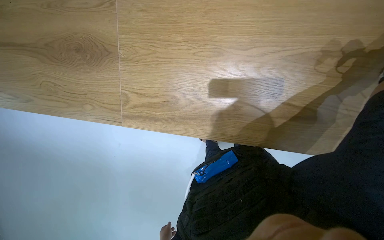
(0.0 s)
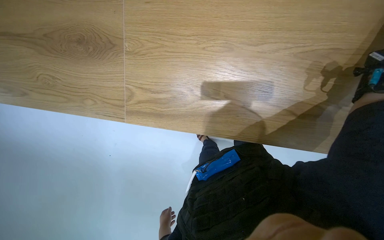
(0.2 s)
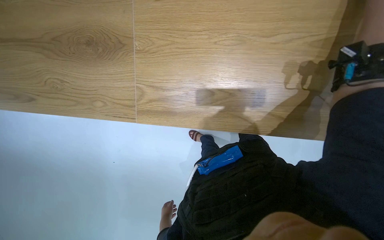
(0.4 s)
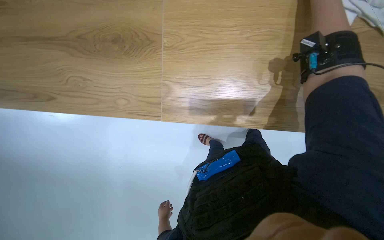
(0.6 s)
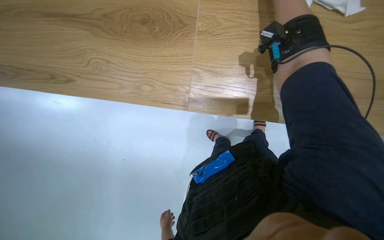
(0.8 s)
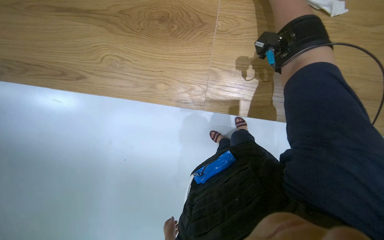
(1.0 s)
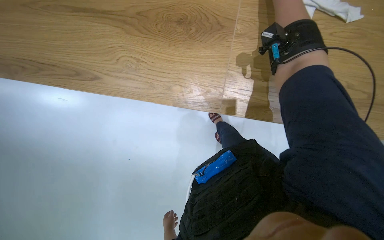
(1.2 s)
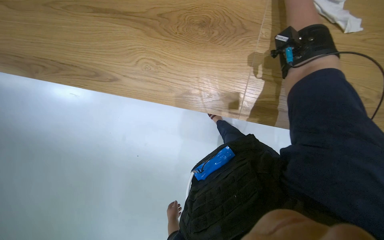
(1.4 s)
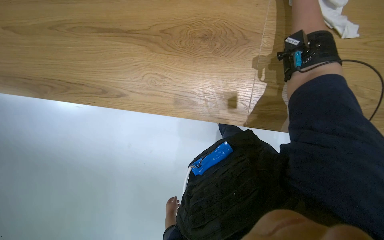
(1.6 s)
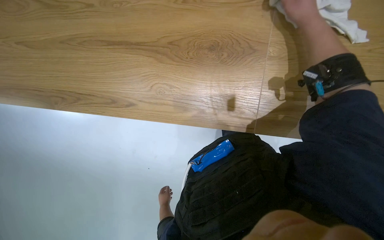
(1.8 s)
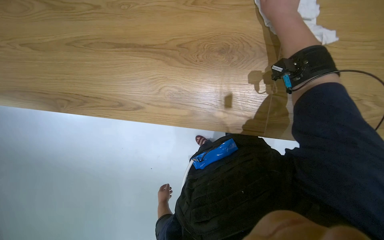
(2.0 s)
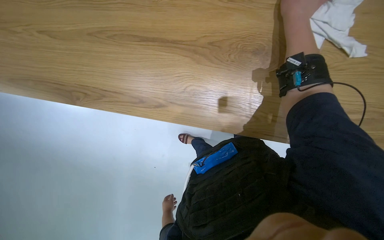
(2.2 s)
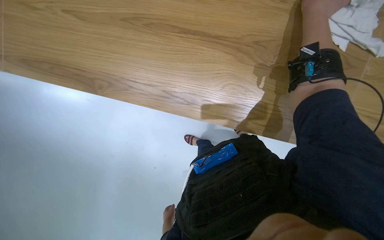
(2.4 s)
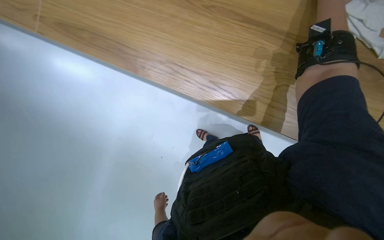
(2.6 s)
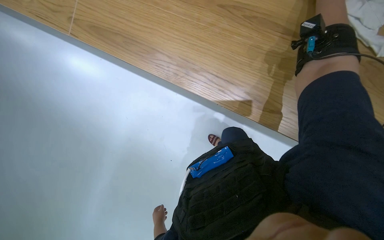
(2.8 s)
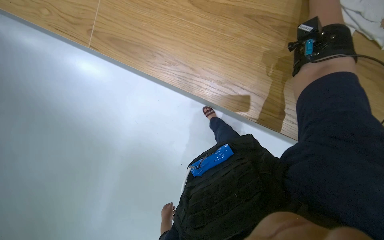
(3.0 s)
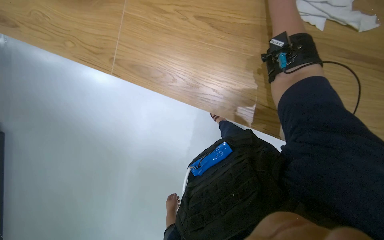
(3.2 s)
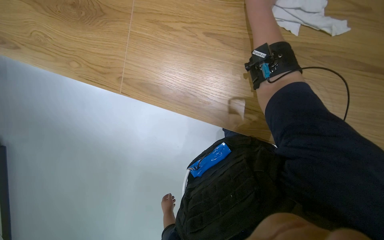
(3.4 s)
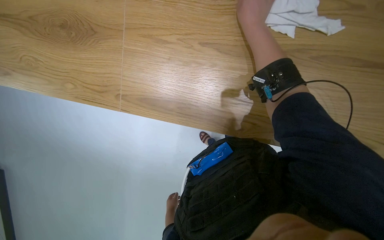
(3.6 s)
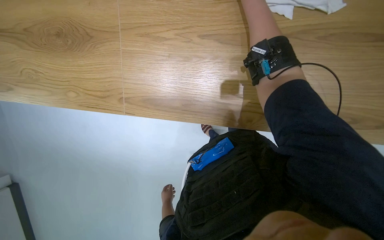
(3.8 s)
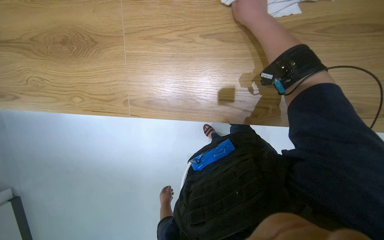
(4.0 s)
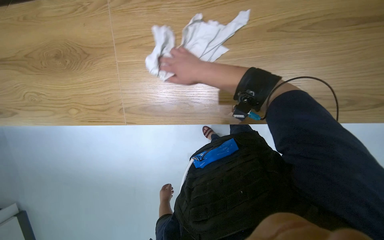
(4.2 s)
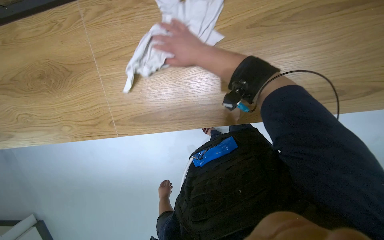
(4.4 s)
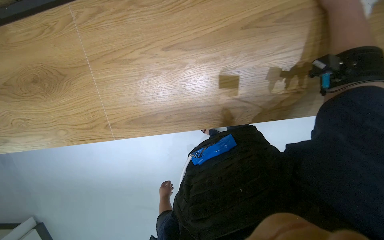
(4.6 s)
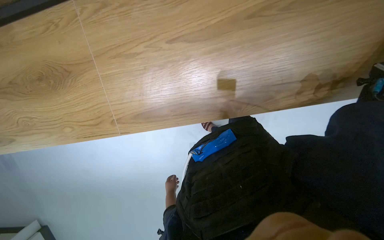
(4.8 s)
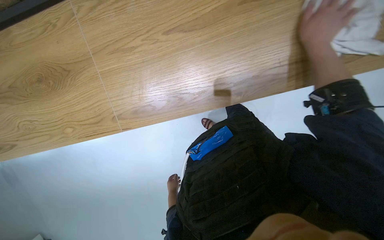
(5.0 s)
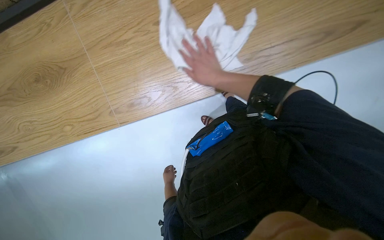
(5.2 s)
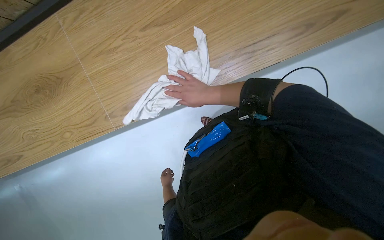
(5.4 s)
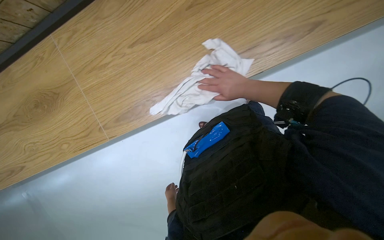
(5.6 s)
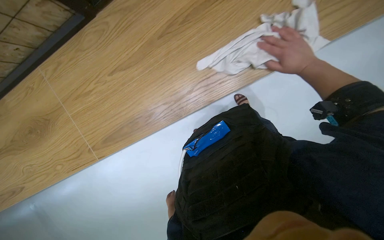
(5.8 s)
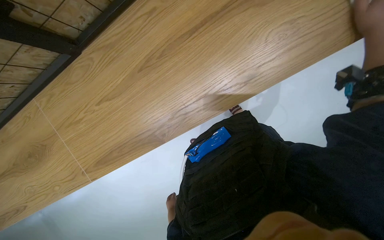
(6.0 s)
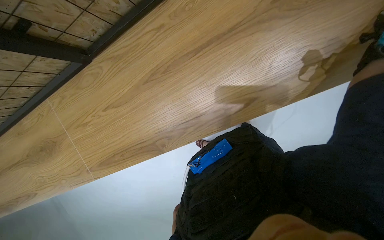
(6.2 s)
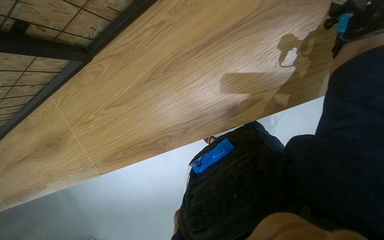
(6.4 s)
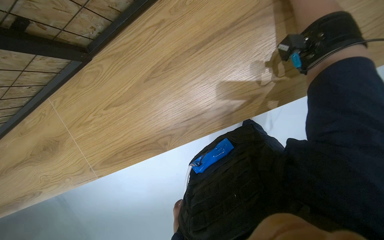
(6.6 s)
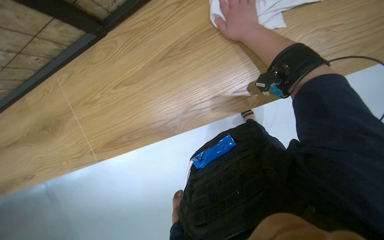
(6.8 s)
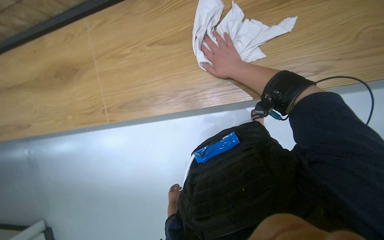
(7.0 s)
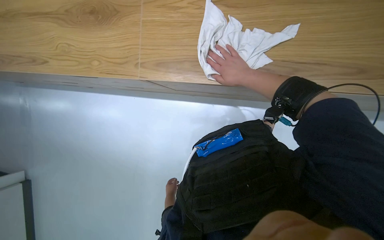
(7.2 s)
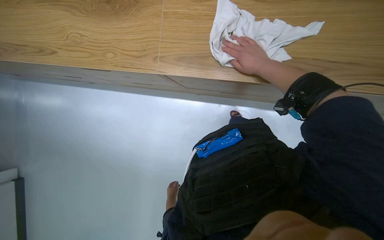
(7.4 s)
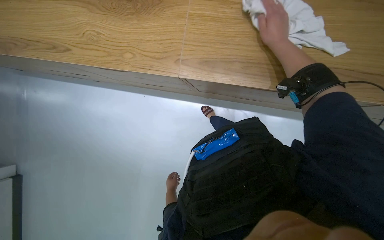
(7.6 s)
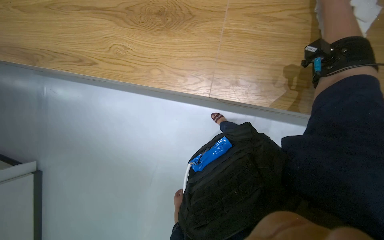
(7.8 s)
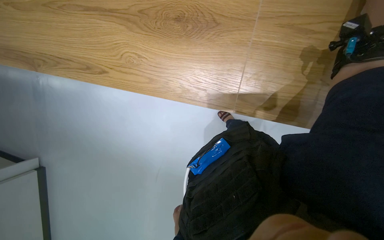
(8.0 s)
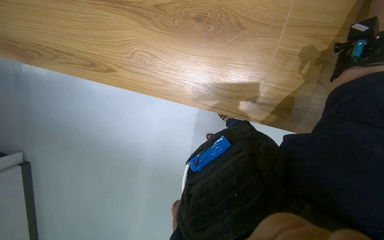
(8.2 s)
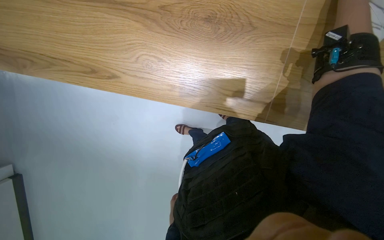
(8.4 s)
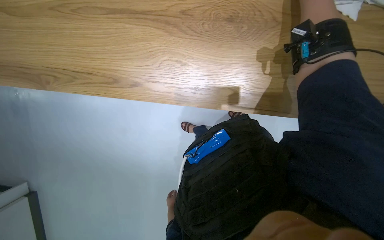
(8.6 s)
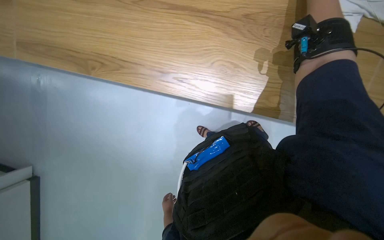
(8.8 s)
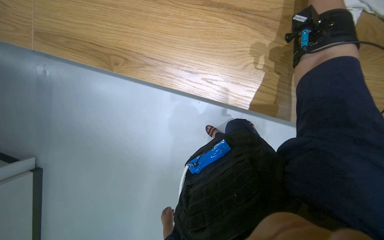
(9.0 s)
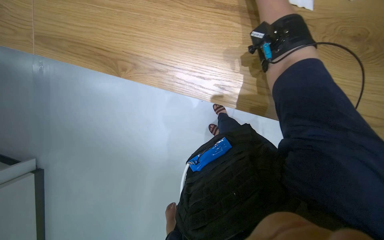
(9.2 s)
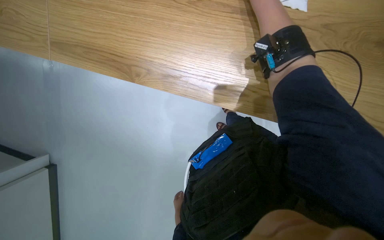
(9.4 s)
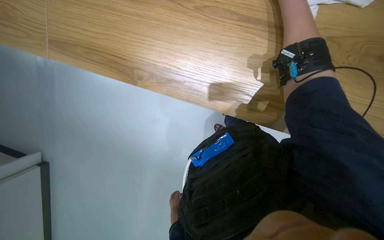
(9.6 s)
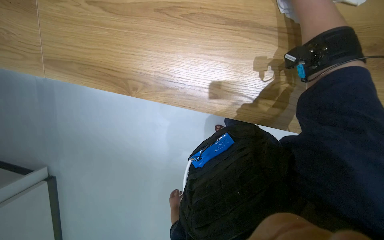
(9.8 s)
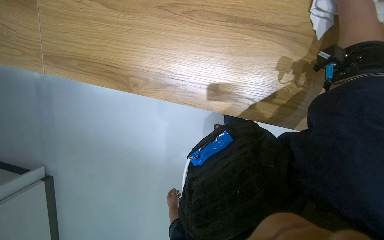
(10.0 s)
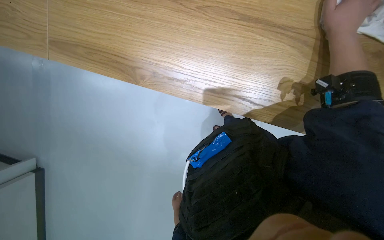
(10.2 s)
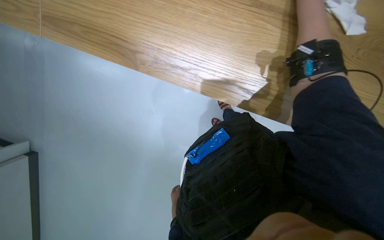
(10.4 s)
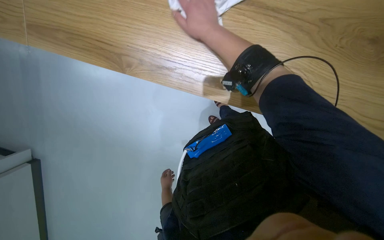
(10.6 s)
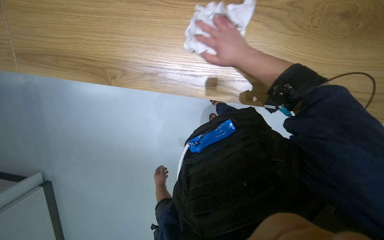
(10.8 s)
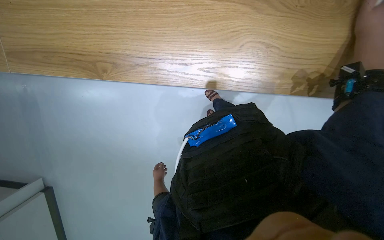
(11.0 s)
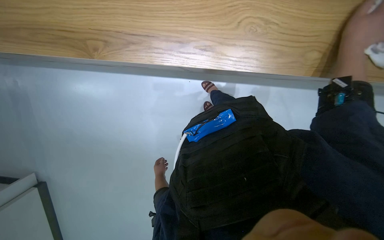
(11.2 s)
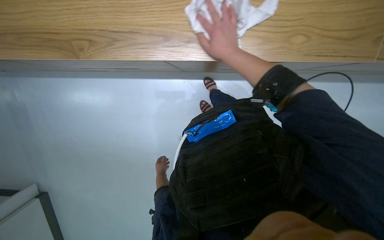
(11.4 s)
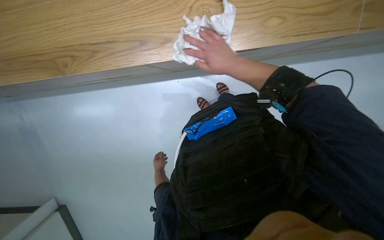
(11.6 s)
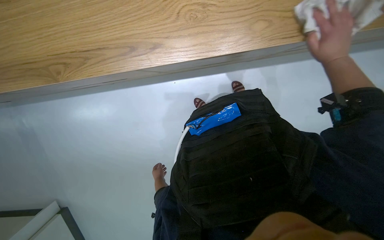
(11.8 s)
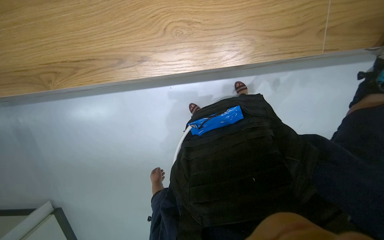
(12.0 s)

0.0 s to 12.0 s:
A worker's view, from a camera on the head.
Job: wiping surfaces.
The whole recording: Wiping wooden table. The worker wipes a wooden table surface with a white cloth.
0.0 to 1.6 s: The head travels to the left, about 50 cm.
3.0 to 4.4 s: Everything in view rotates approximately 30 degrees counterclockwise. The left hand is displaced up the picture and farther from the camera by approximately 25 cm.
4.4 to 6.0 s: The left hand heads nearer to the camera, covering approximately 15 cm.
7.6 to 9.0 s: The camera is carried to the left, approximately 60 cm.
9.0 to 10.4 s: The left hand goes approximately 10 cm up the picture.
10.4 to 12.0 s: The scene turns approximately 25 degrees counterclockwise in the picture.

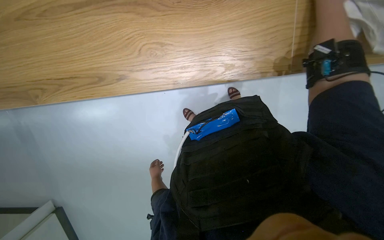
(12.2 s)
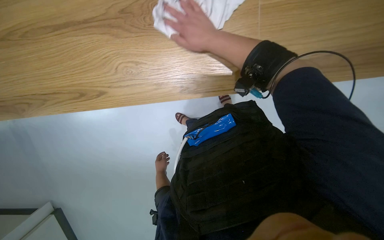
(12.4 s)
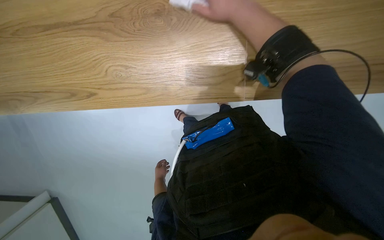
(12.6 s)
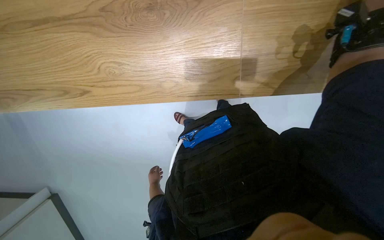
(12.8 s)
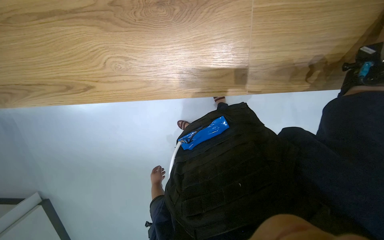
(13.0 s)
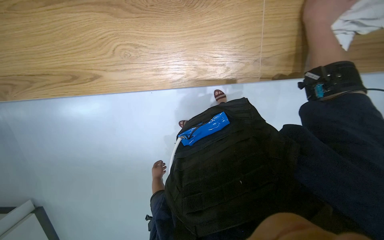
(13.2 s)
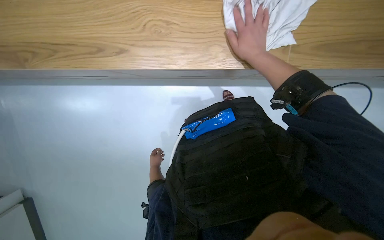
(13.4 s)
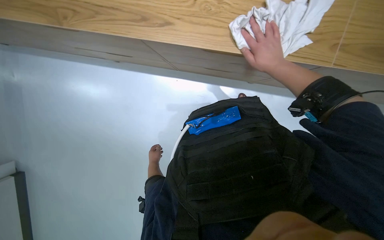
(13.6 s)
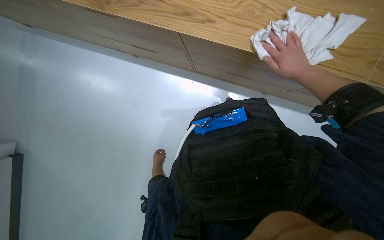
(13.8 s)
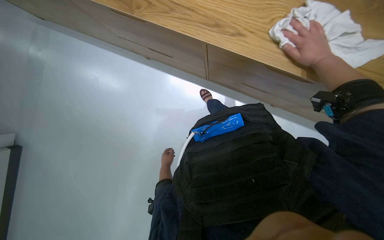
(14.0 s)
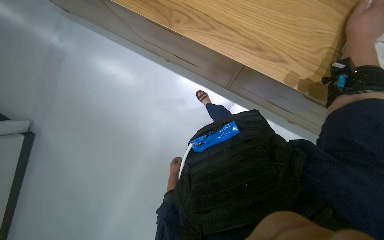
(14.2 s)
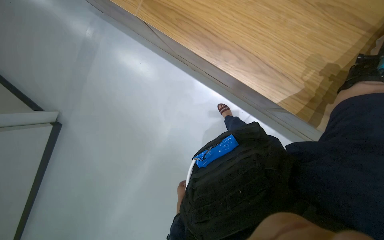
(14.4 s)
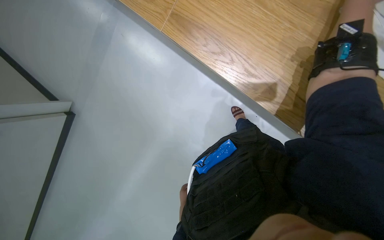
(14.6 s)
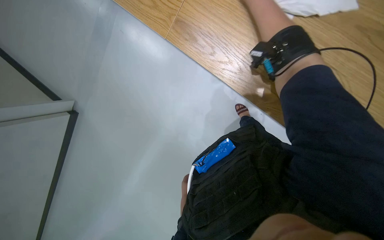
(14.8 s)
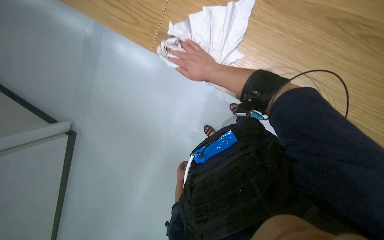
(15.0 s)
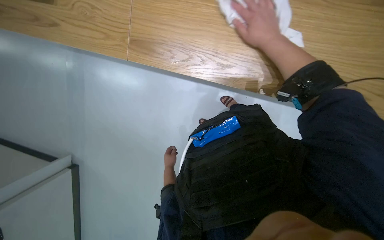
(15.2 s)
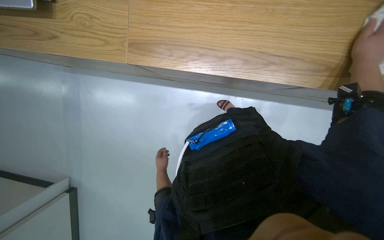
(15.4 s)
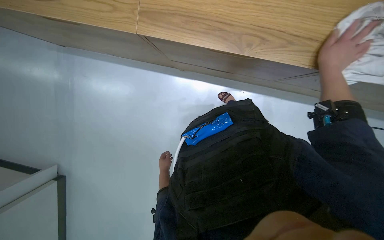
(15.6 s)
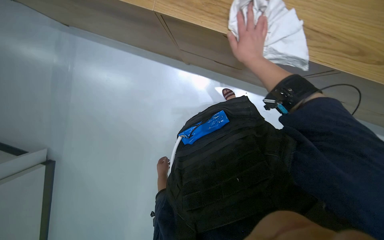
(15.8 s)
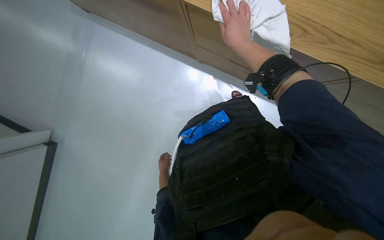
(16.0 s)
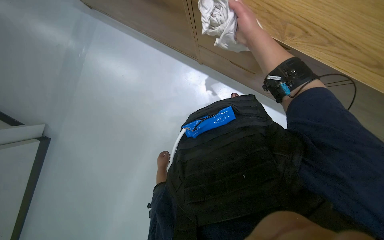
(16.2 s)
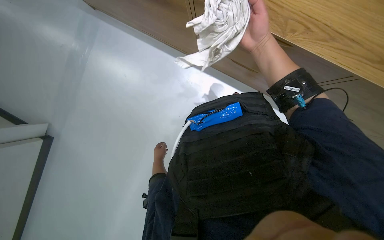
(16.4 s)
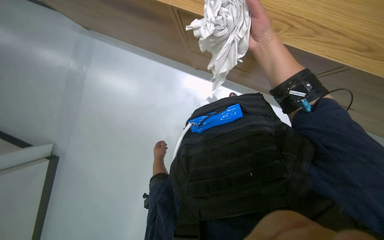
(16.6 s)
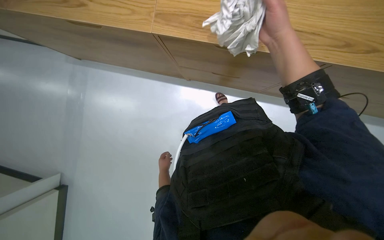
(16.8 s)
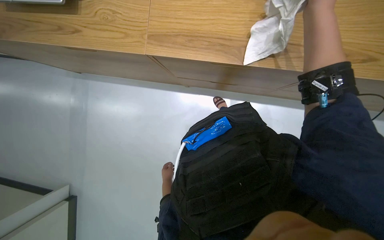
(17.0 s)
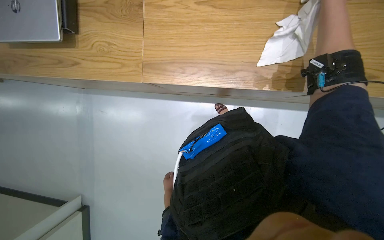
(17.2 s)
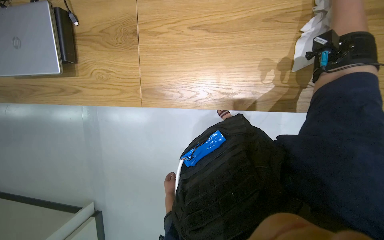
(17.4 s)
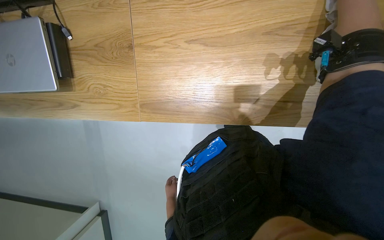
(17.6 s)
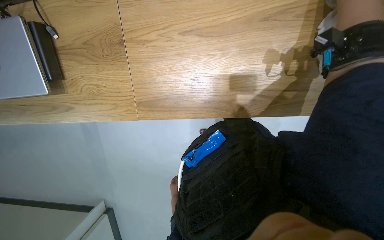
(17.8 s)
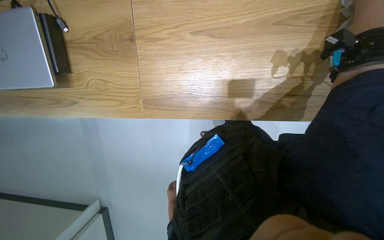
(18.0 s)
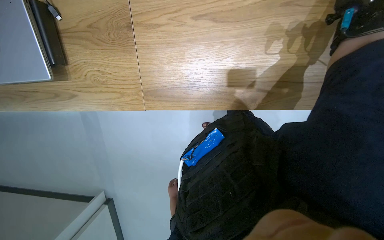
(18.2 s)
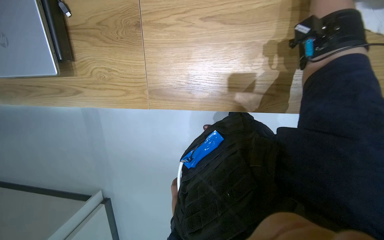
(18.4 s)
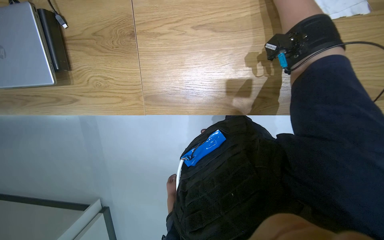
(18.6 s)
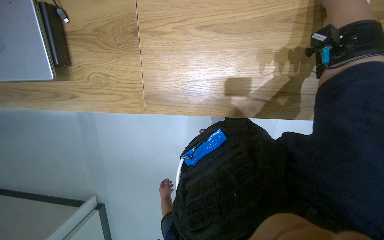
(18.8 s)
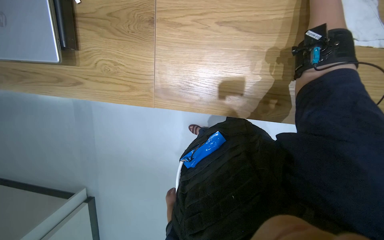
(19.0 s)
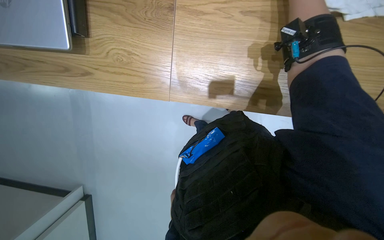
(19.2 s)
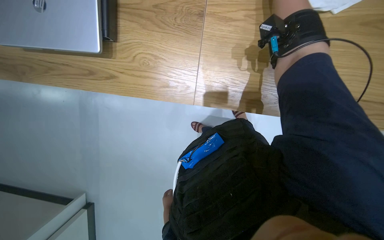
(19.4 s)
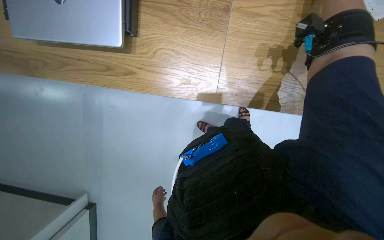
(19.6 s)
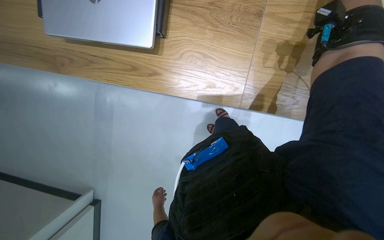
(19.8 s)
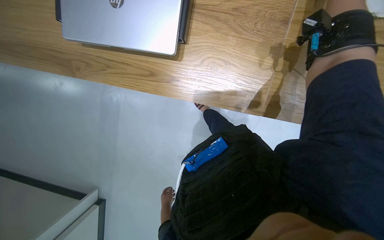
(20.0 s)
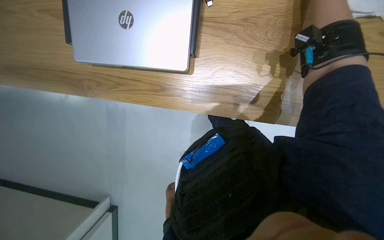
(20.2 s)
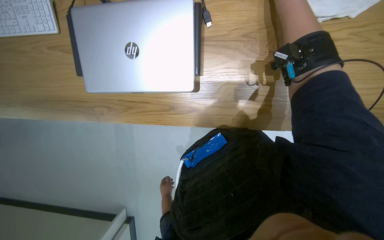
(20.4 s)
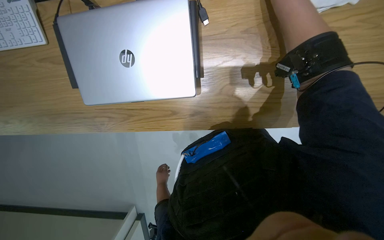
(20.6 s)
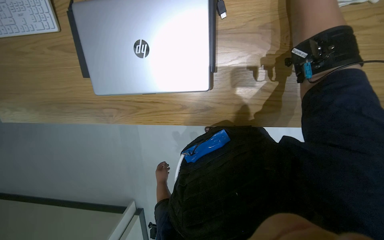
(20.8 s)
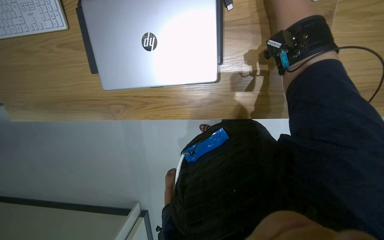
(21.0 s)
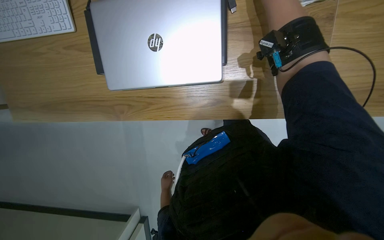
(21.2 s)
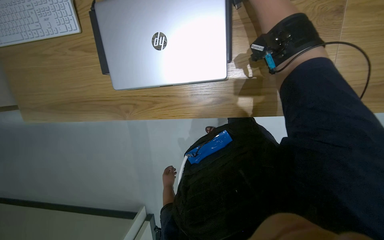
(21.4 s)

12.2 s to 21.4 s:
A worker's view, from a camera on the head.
Job: wiping surfaces.
The whole recording: Wiping wooden table. The worker wipes a wooden table surface with a white cloth.
13.8 to 15.2 s: The left hand goes nearer to the camera and returns, approximately 25 cm each way.
19.8 to 21.4 s: The left hand moves nearer and farther over roughly 15 cm, changing direction 2 times.
